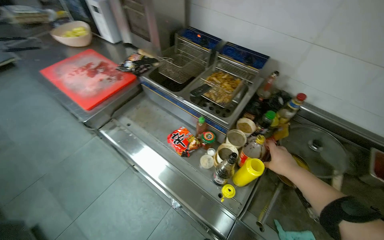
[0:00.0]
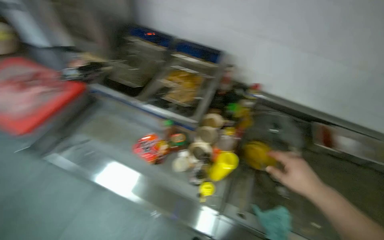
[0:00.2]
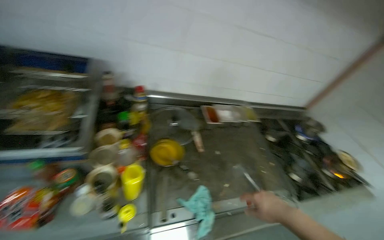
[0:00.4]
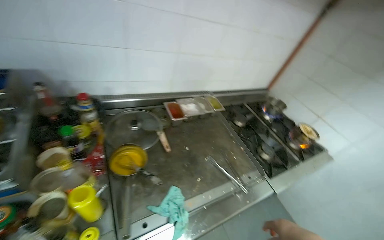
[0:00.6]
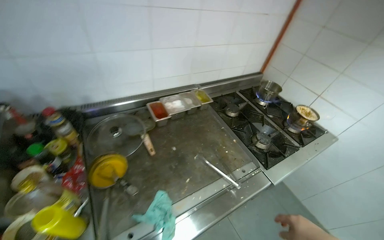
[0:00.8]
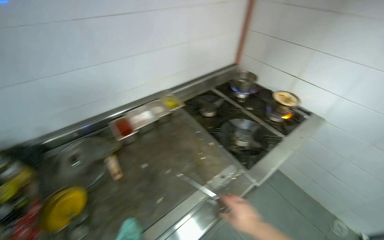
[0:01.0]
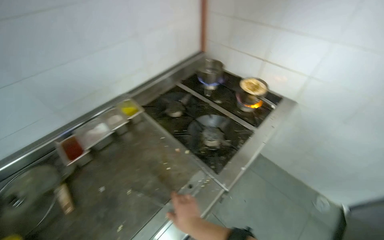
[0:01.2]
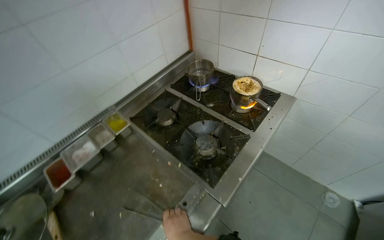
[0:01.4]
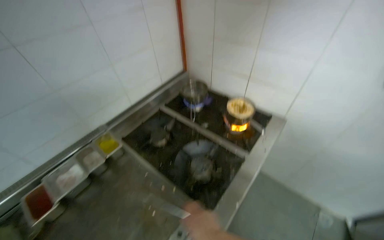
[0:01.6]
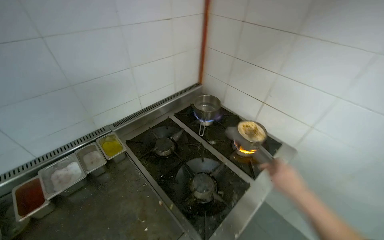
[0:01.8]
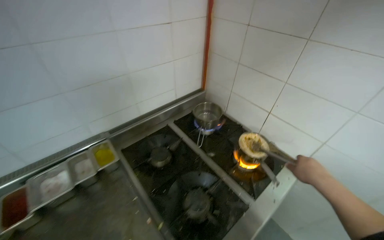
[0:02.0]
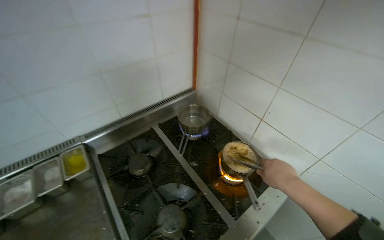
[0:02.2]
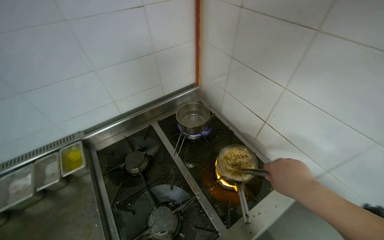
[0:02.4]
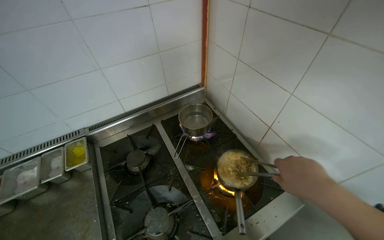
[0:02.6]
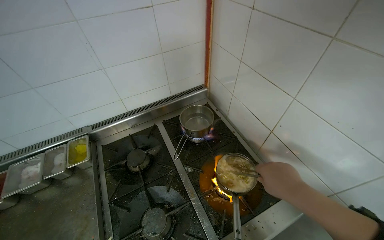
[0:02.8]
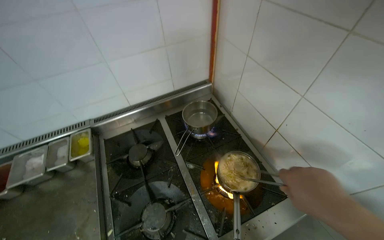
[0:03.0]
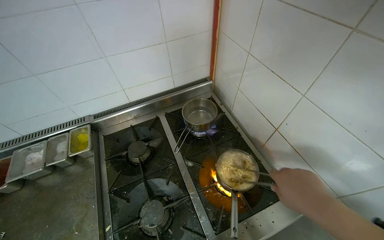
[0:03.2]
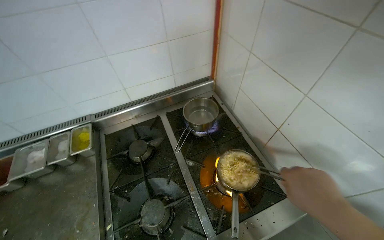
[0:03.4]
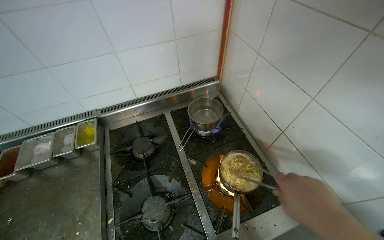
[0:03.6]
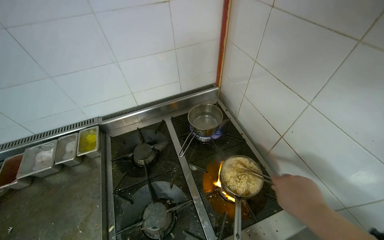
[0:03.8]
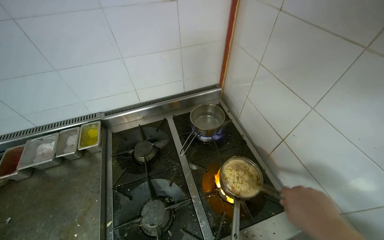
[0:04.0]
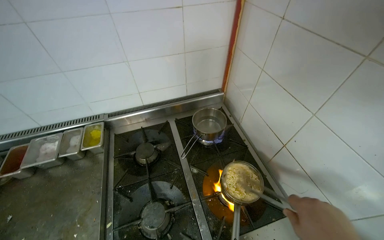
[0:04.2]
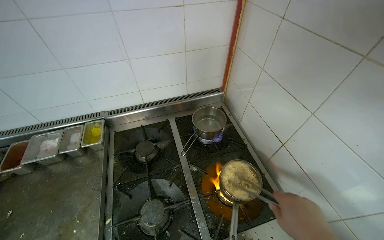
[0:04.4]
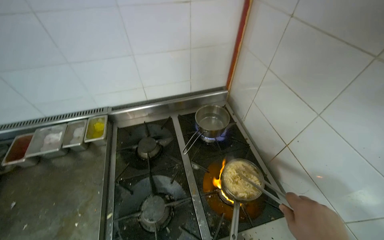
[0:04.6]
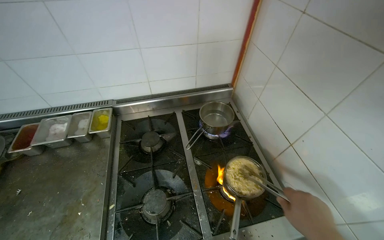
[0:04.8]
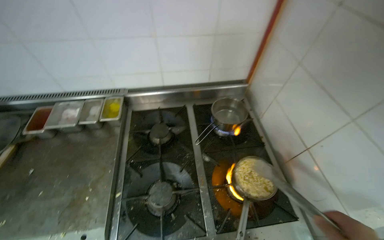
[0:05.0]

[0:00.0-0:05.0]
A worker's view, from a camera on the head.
Job: cooking food.
The whole recording: Cooking food in a pot. The worker adds ingredients and stirs food in a pot on the stove.
0:00.0 to 0:01.6: The camera travels about 90 cm. The head rotates about 65 degrees to the right.
0:01.6 to 0:03.4: The camera is carried some 50 cm. The head turns to the left by about 30 degrees.

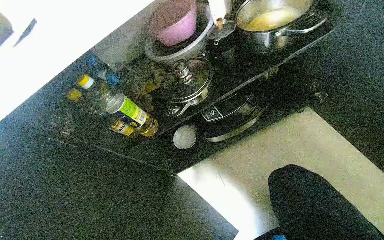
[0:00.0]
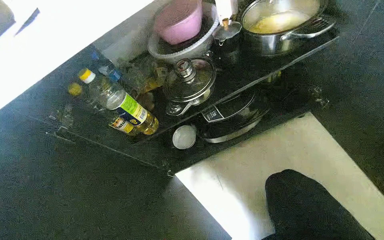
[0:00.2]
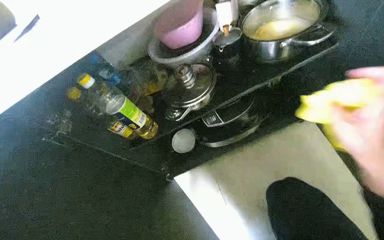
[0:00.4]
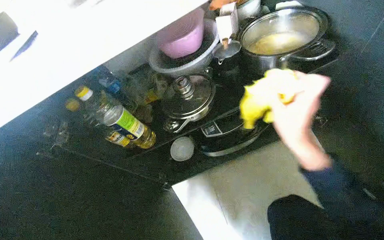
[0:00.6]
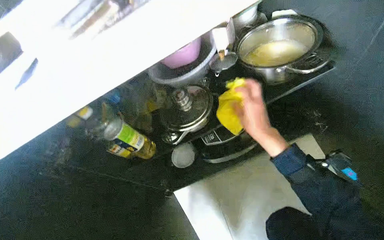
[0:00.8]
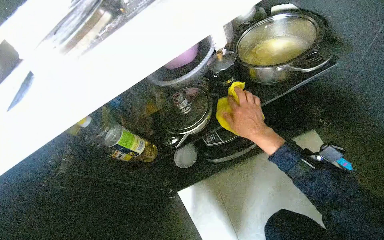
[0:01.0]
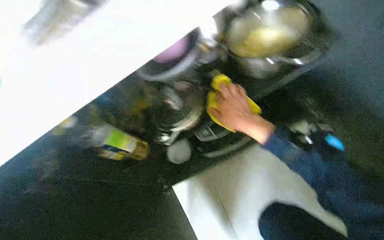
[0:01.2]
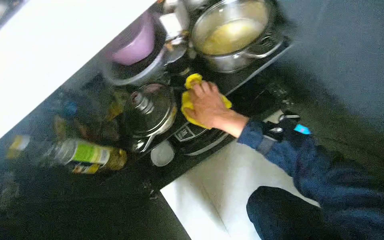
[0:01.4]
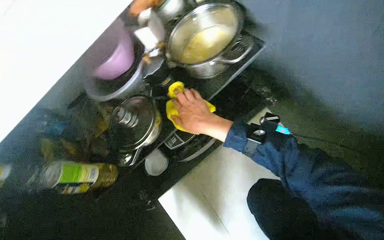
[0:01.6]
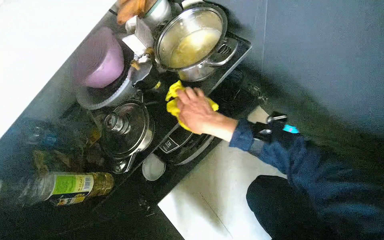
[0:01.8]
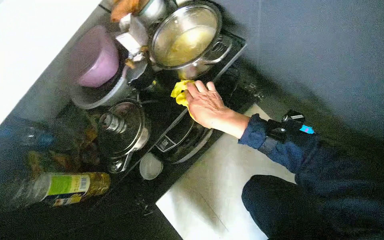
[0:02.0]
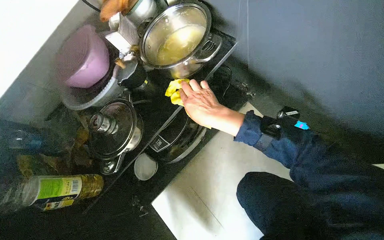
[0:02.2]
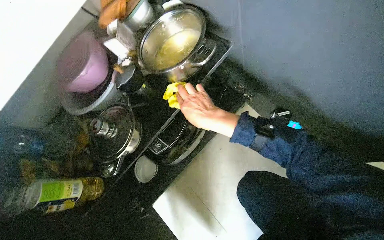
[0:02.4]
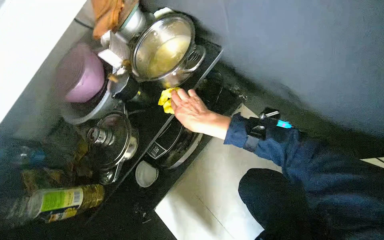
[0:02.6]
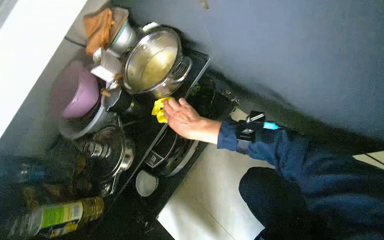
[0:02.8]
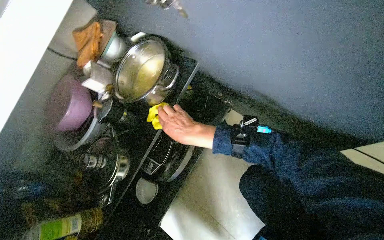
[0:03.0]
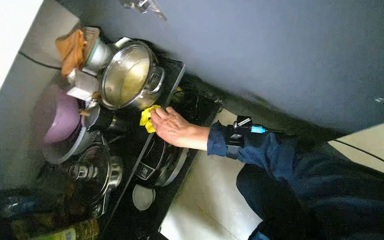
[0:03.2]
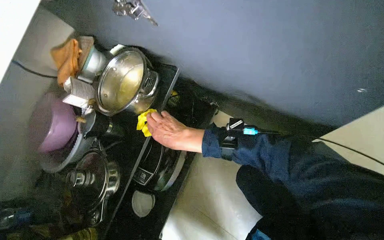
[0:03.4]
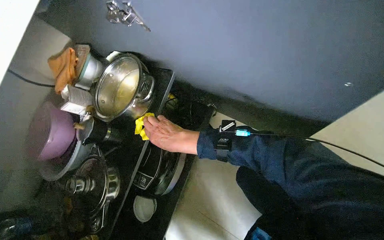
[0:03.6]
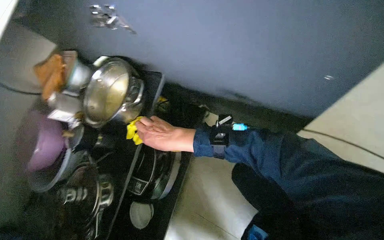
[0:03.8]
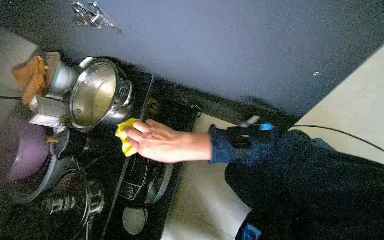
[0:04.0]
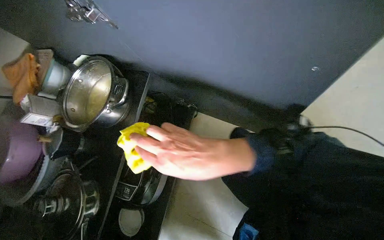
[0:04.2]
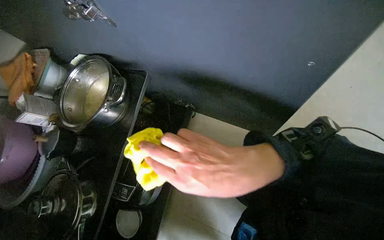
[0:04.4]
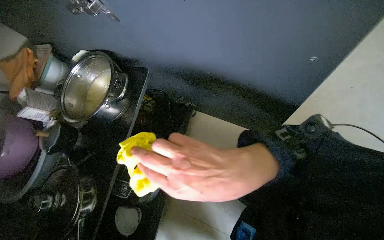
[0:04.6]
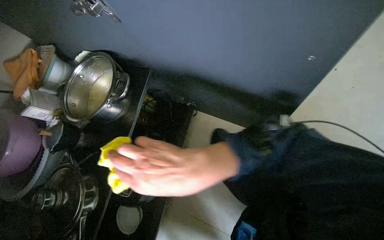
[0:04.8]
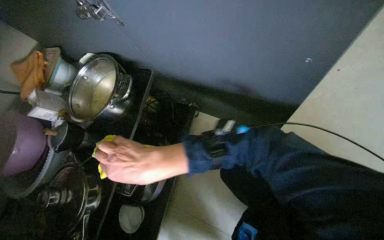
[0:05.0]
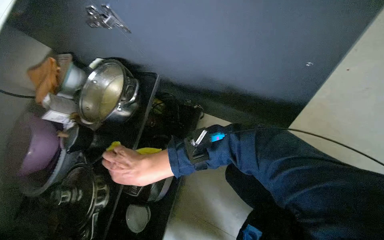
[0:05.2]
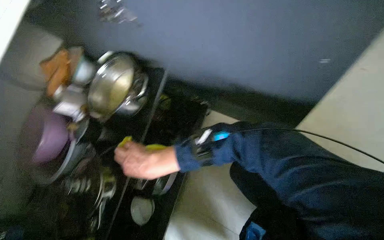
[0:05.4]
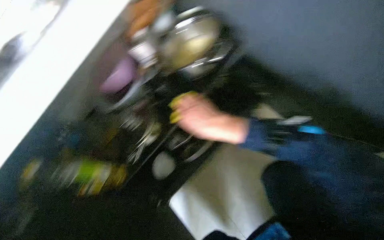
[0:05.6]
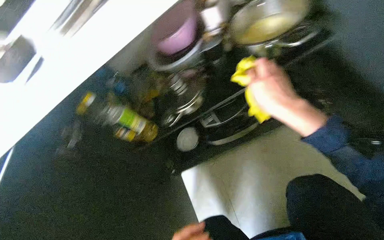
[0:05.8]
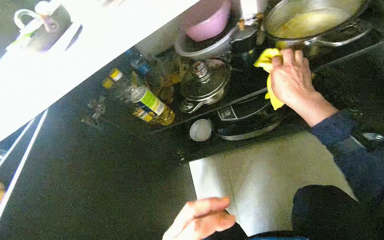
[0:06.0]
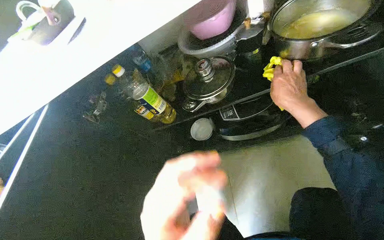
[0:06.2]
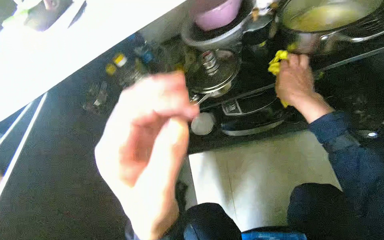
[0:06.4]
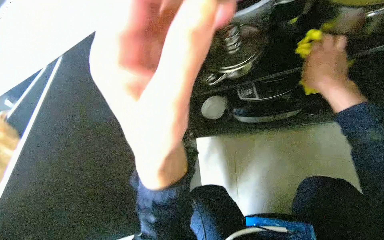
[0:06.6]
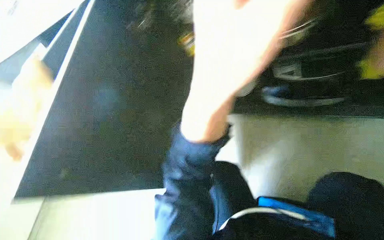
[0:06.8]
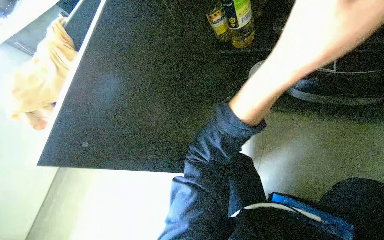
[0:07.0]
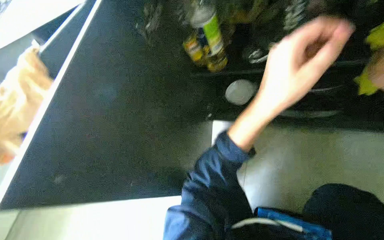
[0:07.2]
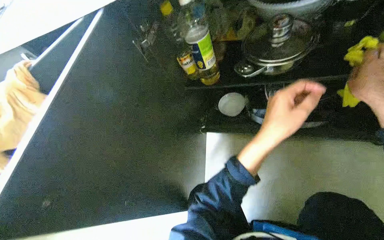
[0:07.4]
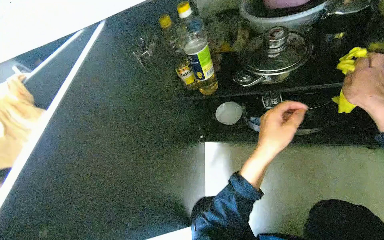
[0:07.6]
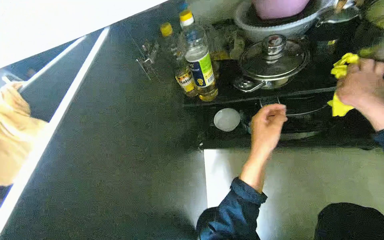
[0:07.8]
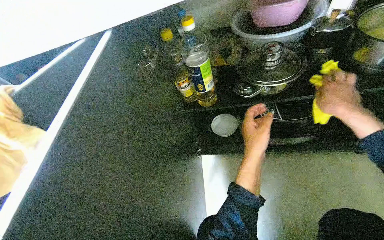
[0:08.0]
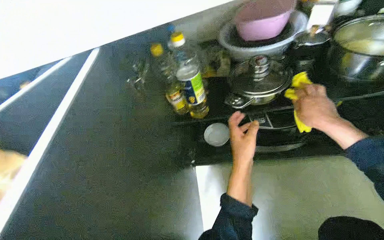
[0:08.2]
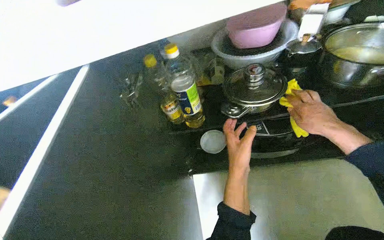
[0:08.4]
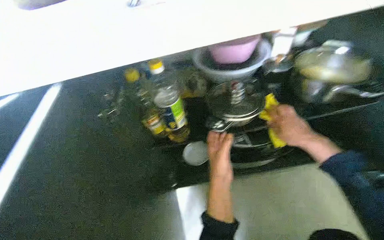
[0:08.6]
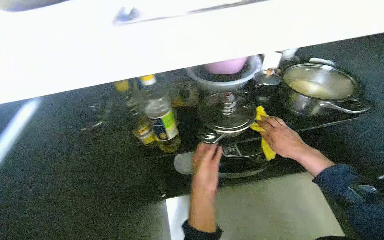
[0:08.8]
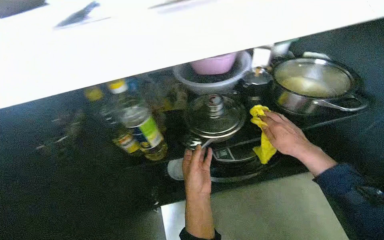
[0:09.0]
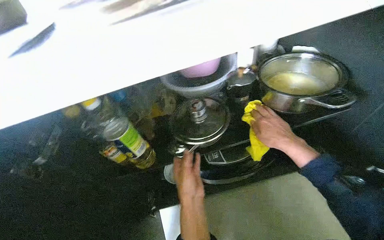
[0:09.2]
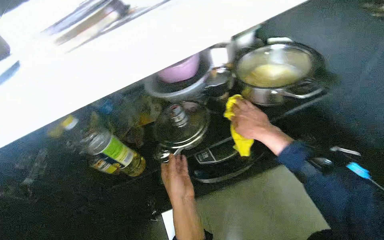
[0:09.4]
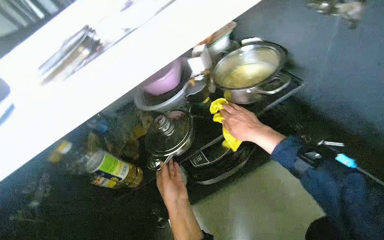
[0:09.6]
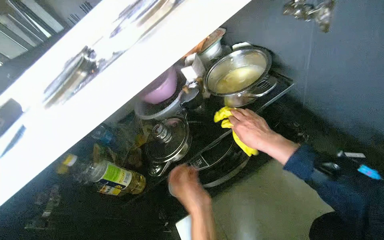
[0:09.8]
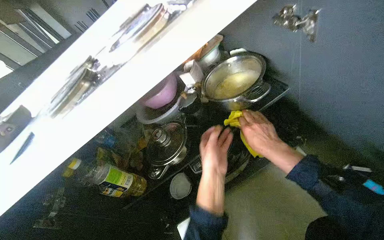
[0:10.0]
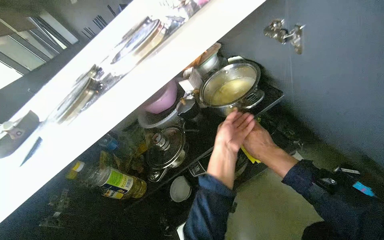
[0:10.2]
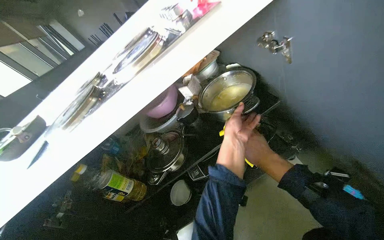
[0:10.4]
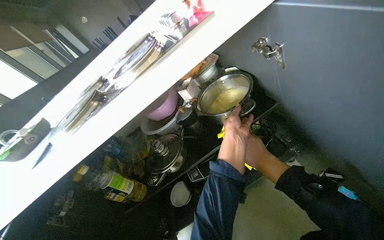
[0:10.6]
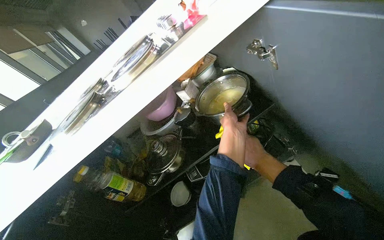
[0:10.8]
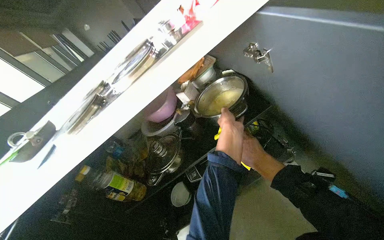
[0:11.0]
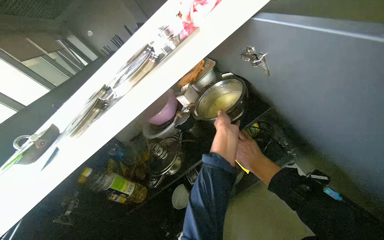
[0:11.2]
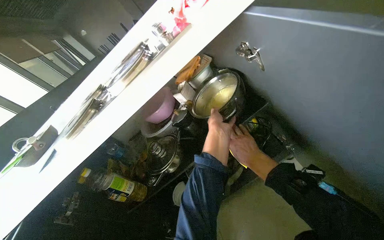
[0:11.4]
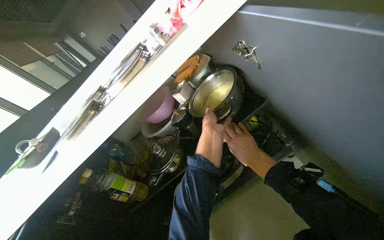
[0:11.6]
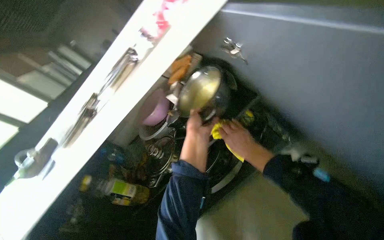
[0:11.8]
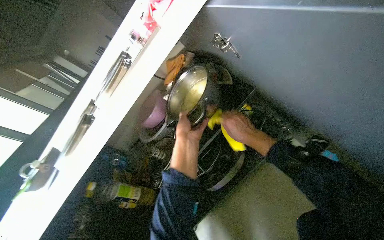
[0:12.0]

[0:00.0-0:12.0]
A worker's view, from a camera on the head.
Job: cleaning kitchen.
The whole recording: Cleaning inside under-sink cabinet. The worker wipes the inside surfaces of the under-sink cabinet, moving pots and bottles to clean underneath them.
0:03.0 to 0:04.4: The right hand goes some 25 cm nearer to the camera and to the right.
0:04.4 to 0:06.0: The wearer's head swings some 65 degrees to the left. The camera pitches downward, by some 15 degrees.
0:07.6 to 0:09.0: The camera is aimed approximately 20 degrees further to the right. The view tilts about 15 degrees upward.
0:09.0 to 0:10.4: The left hand is displaced up the picture and to the right by roughly 35 cm.
0:10.4 to 0:12.0: The left hand heads to the left, covering approximately 10 cm.

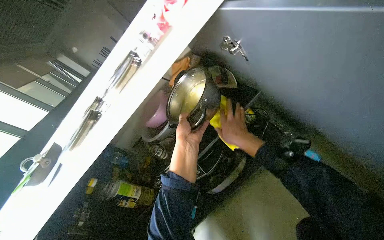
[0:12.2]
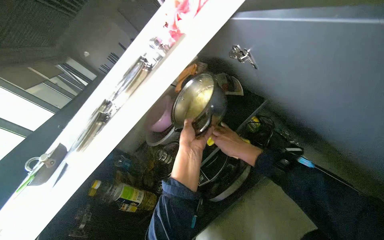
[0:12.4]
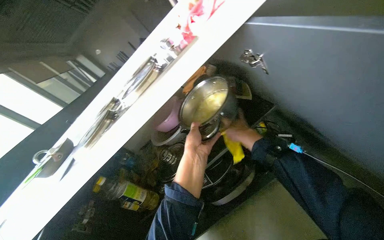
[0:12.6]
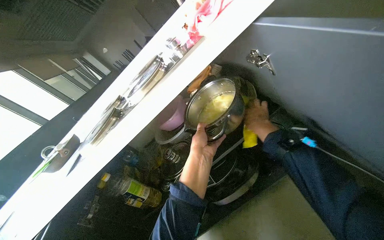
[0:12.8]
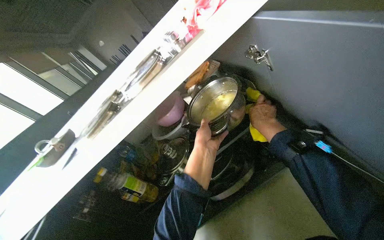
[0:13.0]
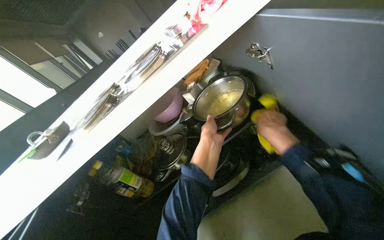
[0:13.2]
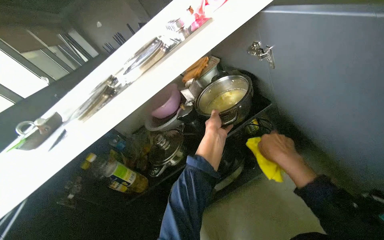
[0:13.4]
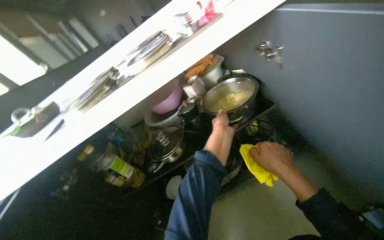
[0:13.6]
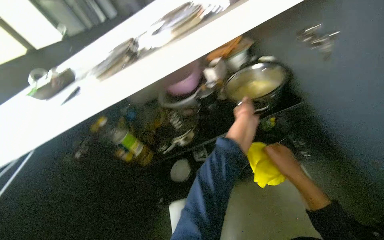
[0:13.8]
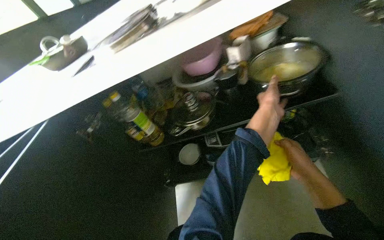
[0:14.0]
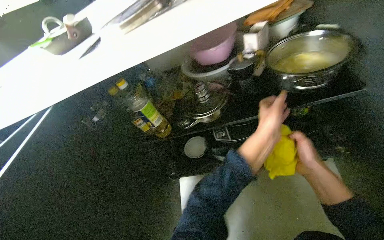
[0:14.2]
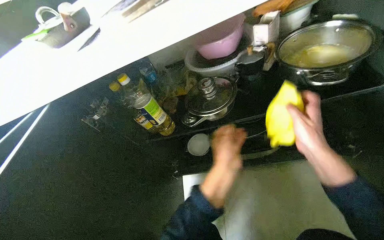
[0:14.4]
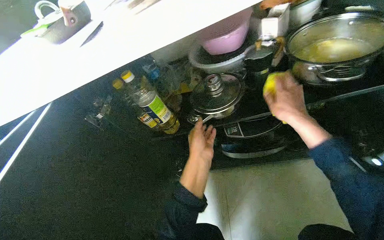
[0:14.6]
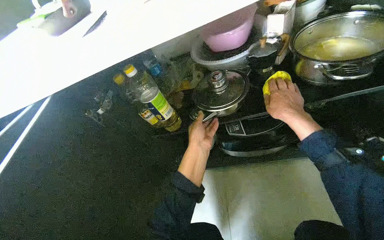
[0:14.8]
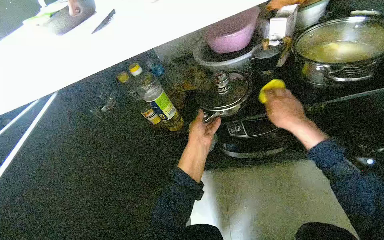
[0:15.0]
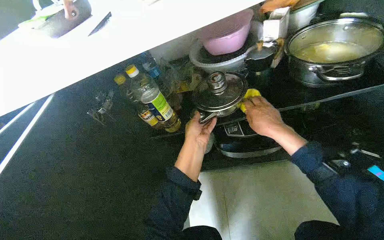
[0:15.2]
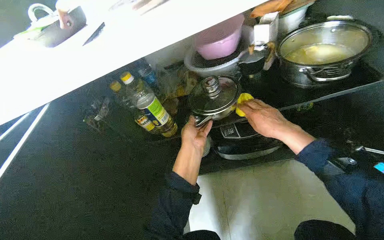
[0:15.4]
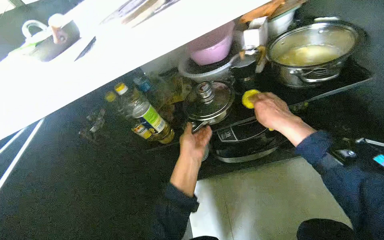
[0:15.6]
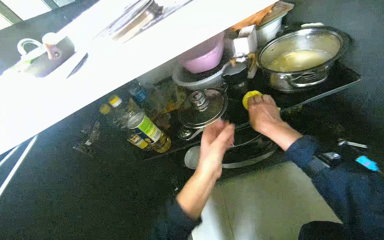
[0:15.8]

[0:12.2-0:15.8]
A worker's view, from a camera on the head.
Job: cleaning kitchen.
The whole recording: Cleaning inside under-sink cabinet. The worker wipes the inside surfaces of the under-sink cabinet, moving pots and bottles to clean underneath them.
0:12.2 to 0:14.0: The wearer looks about 10 degrees further downward. Everything in view rotates about 30 degrees clockwise. The left hand travels to the right by approximately 15 cm.
0:14.0 to 0:15.8: The left hand heads to the left and down the picture, covering some 30 cm, while the right hand goes about 20 cm up the picture and to the left.
